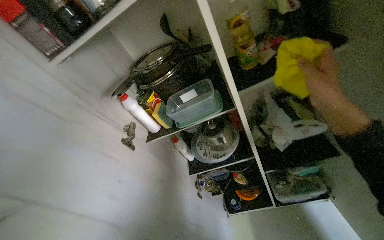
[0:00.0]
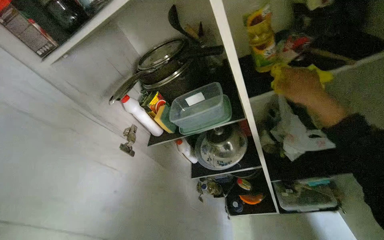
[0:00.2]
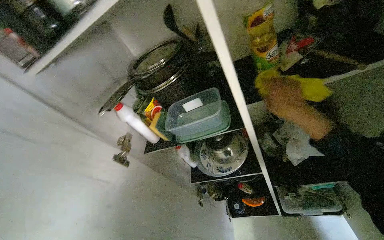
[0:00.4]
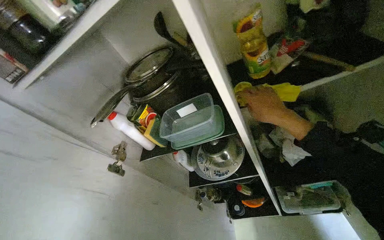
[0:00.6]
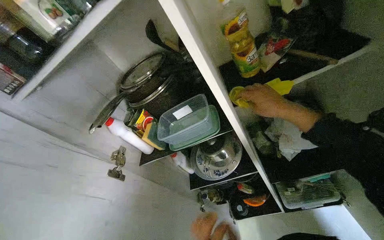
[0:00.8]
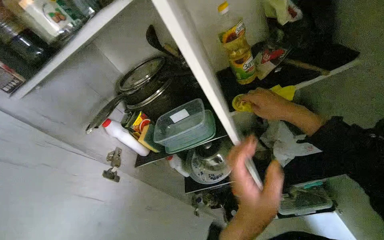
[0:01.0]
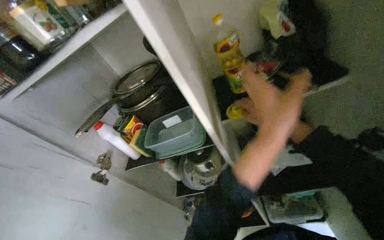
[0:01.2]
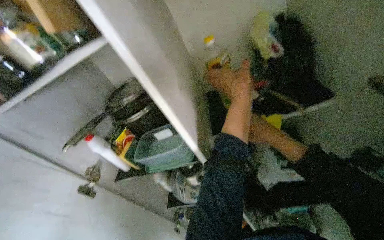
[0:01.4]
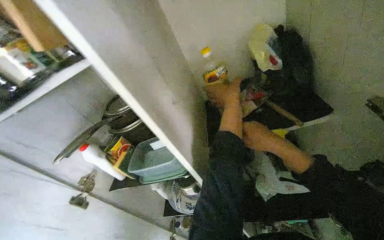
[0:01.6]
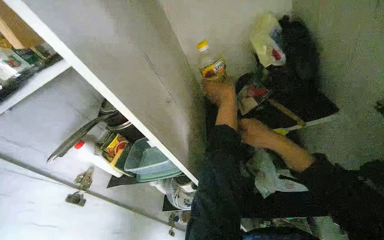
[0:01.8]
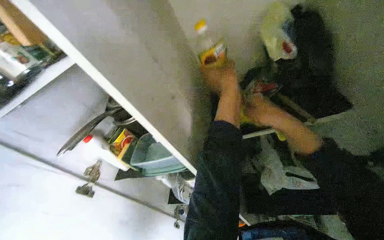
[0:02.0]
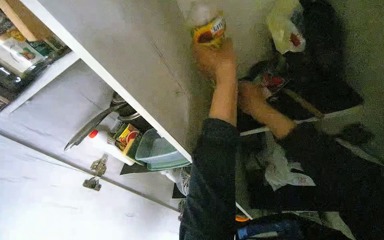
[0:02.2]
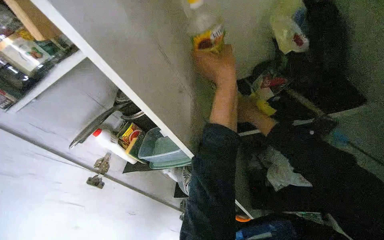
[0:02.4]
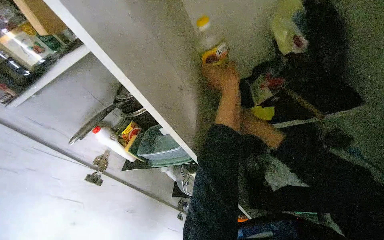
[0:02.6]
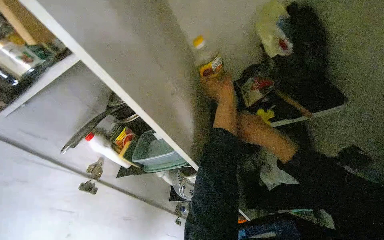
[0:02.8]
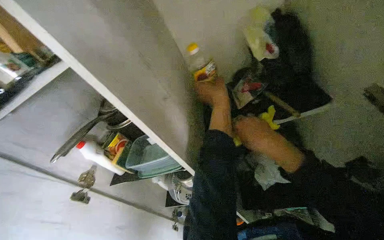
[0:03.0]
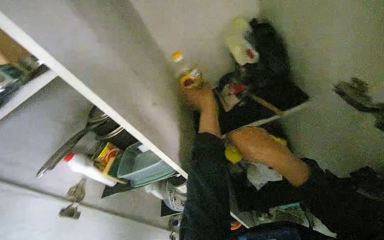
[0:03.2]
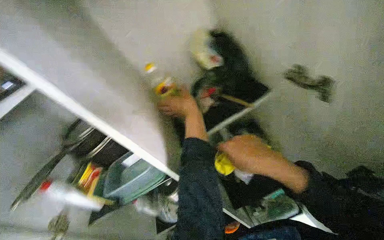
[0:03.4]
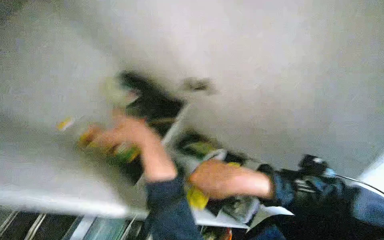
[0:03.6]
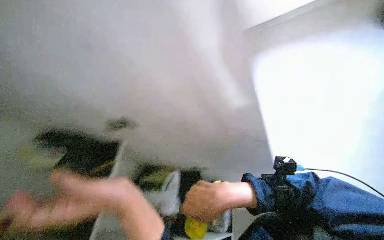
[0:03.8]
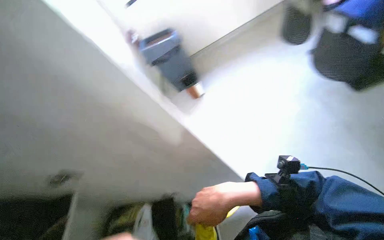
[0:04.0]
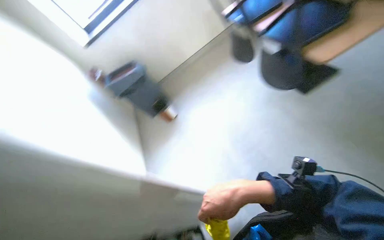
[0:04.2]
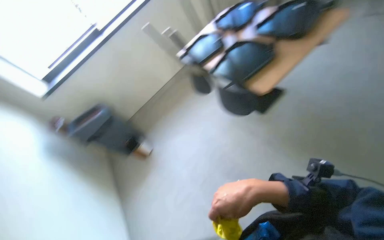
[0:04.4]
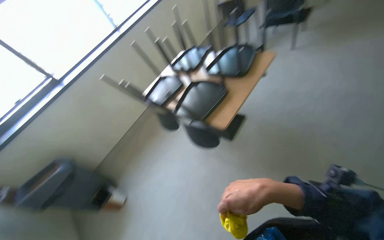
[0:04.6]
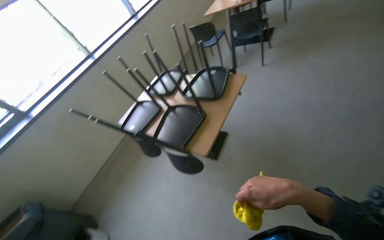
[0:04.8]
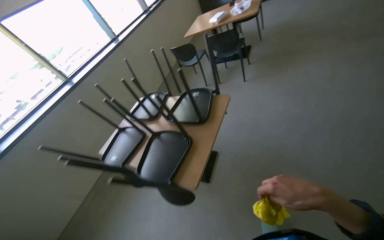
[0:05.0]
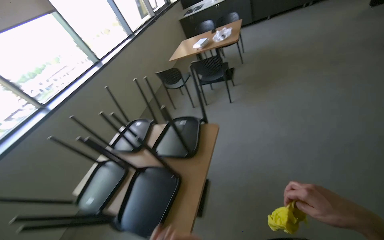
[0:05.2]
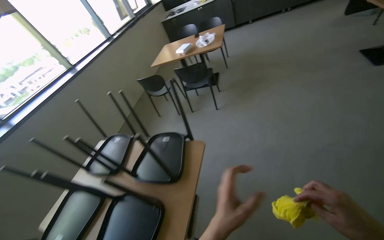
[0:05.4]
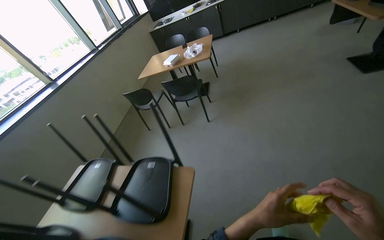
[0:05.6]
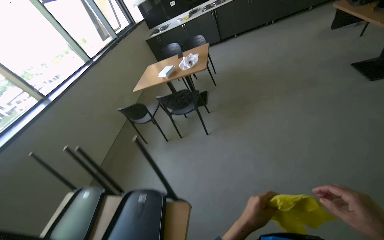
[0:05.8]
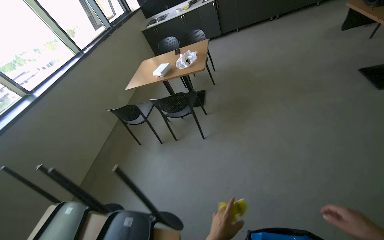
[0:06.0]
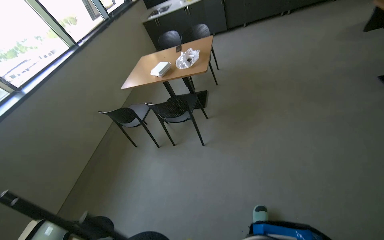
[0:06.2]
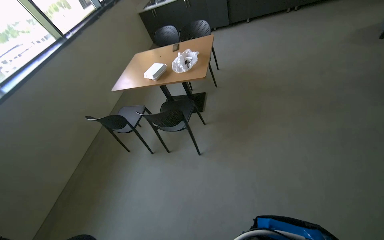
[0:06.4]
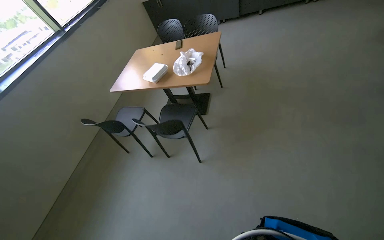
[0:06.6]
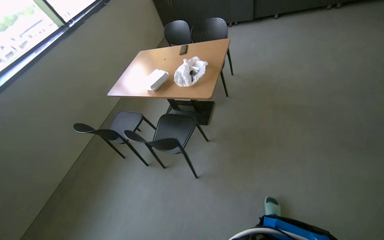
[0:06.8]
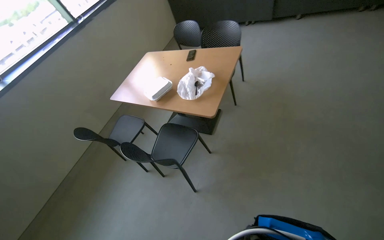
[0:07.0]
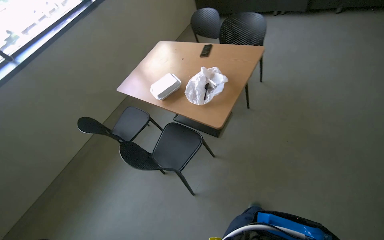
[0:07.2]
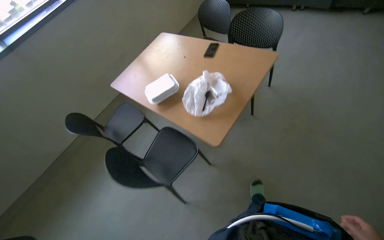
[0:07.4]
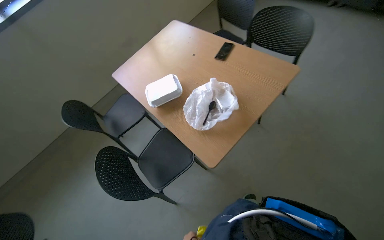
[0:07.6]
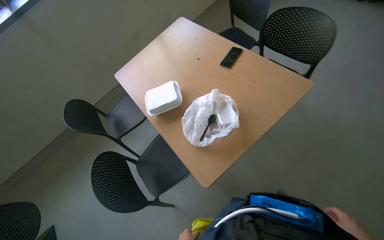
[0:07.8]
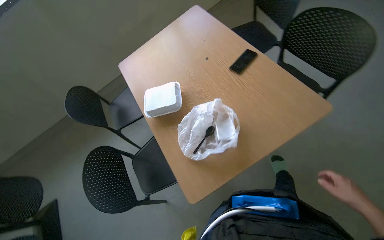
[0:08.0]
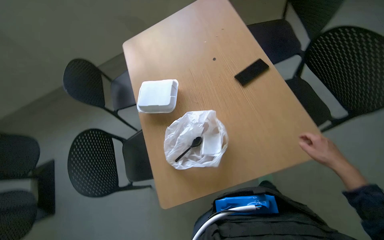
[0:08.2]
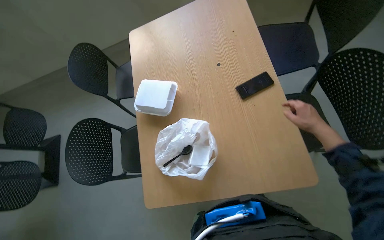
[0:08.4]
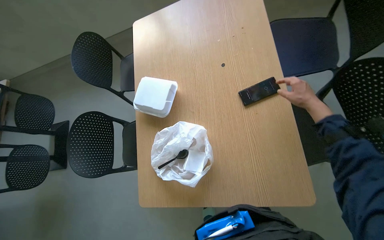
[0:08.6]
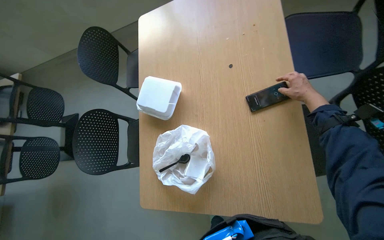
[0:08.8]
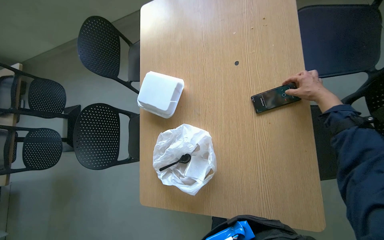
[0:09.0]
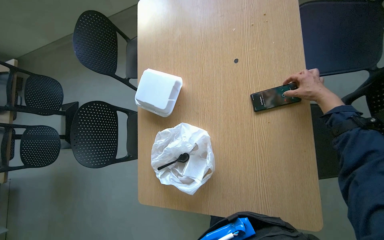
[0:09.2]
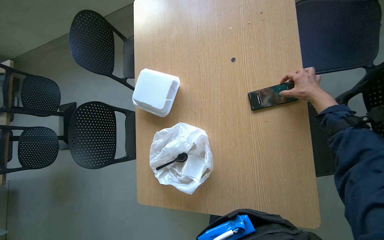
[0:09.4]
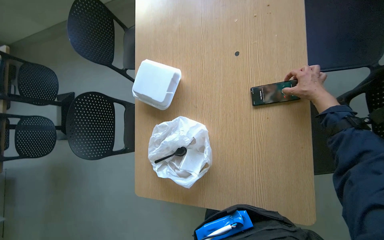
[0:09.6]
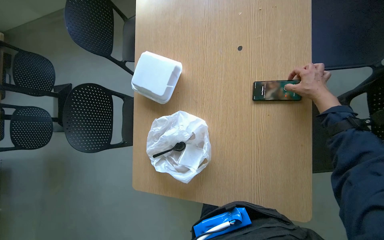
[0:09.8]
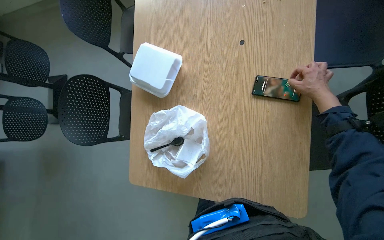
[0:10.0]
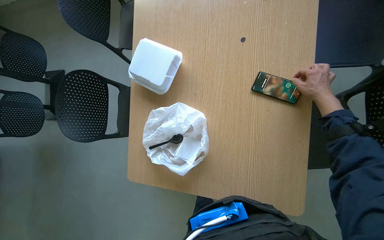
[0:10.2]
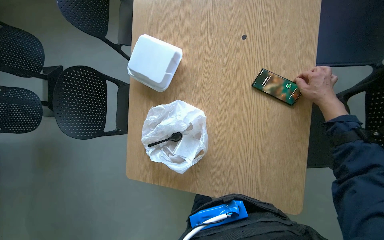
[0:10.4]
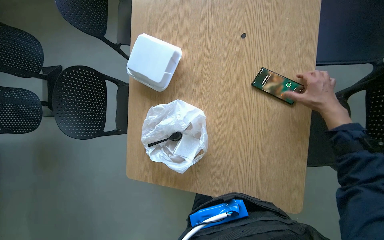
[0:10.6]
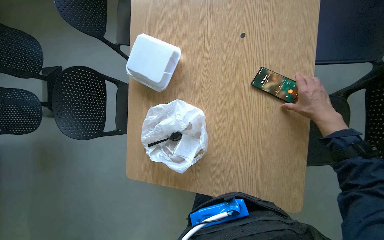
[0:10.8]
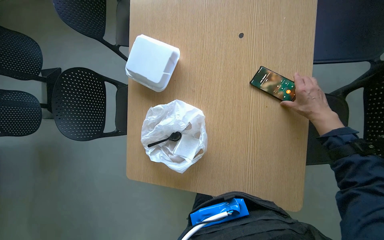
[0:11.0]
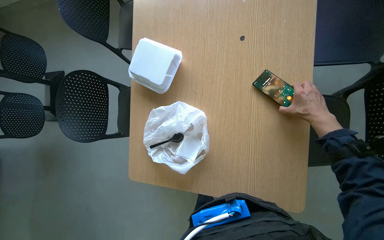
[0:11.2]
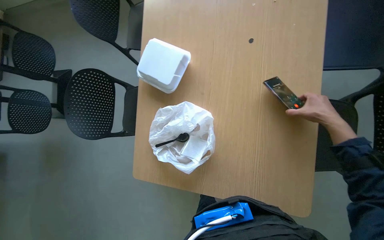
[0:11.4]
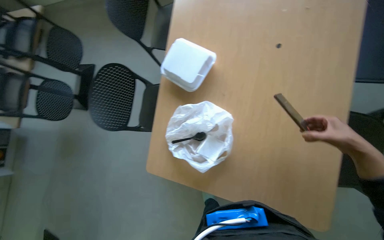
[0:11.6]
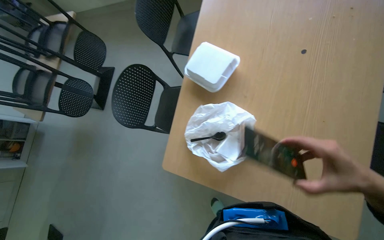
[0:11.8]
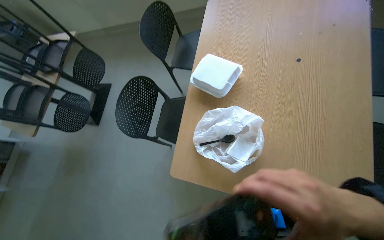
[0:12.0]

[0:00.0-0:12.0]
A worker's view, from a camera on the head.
Job: organizing items.
The whole recording: Cleaning and organizing kitchen cabinet. The worker cleans and organizes items, shelves, and the exterior of the kitchen cabinet.
0.0 to 1.6 s: The right hand goes nearer and farther, approximately 25 cm each way, reversing 2 times.
1.6 to 3.0 s: The right hand moves nearer to the camera, roughly 10 cm.
3.0 to 4.4 s: The head turns to the right by about 105 degrees. The view tilts about 45 degrees upward.
4.4 to 6.0 s: The camera travels some 1 m. The wearer looks some 40 degrees further to the right. The view tilts approximately 20 degrees upward.
6.0 to 7.6 s: The head travels approximately 1.5 m. The head rotates roughly 35 degrees to the left. The view tips downward by approximately 25 degrees.
7.6 to 9.0 s: The camera is carried roughly 70 cm. The head rotates some 40 degrees to the left. The view tips downward by approximately 30 degrees.
10.4 to 12.0 s: The camera pitches upward, by approximately 15 degrees. The right hand goes roughly 50 cm to the left, down the picture and nearer to the camera.

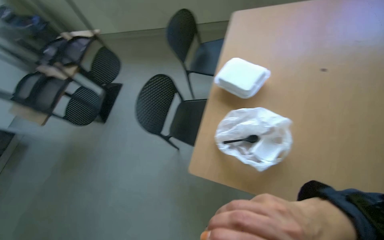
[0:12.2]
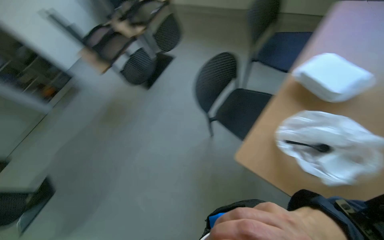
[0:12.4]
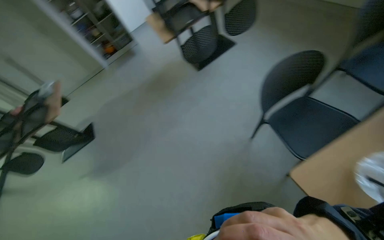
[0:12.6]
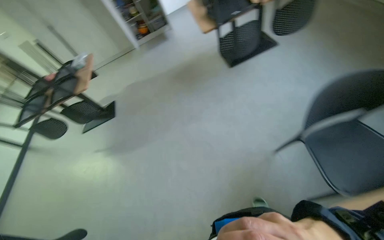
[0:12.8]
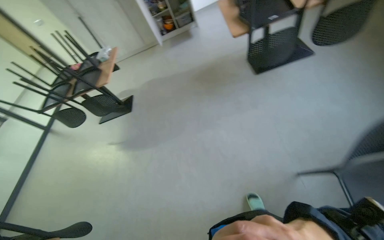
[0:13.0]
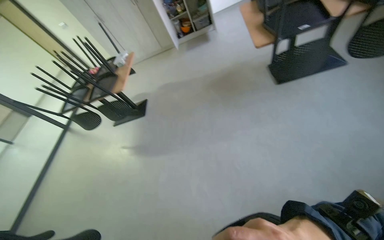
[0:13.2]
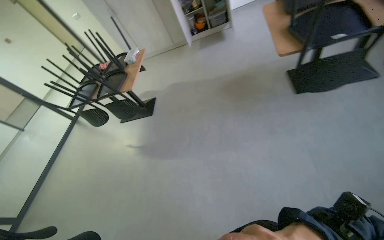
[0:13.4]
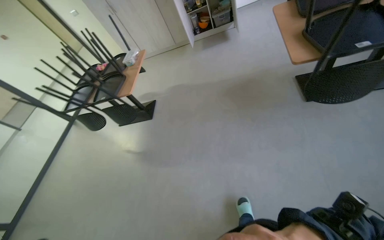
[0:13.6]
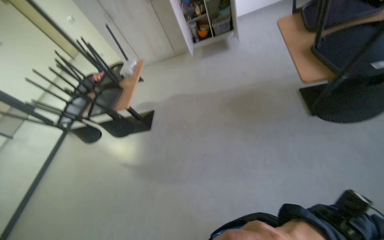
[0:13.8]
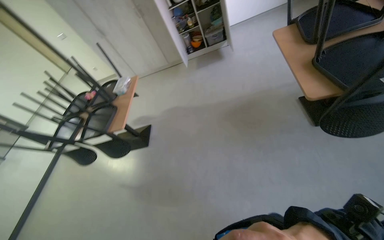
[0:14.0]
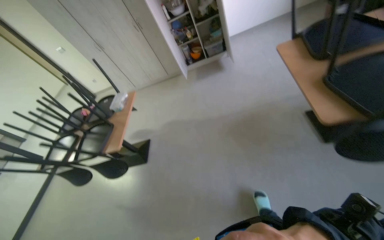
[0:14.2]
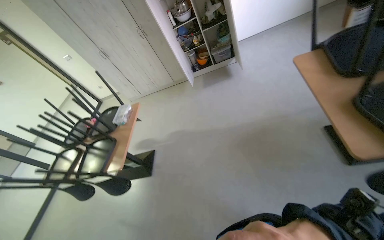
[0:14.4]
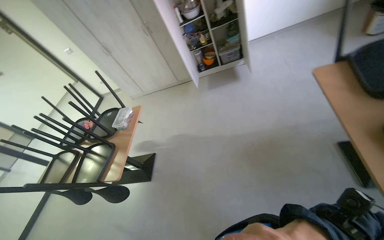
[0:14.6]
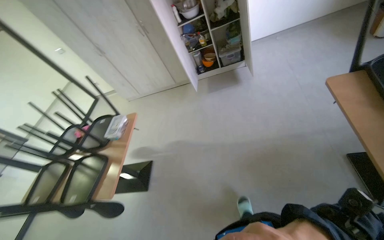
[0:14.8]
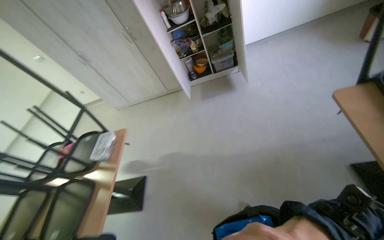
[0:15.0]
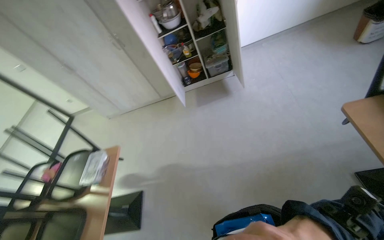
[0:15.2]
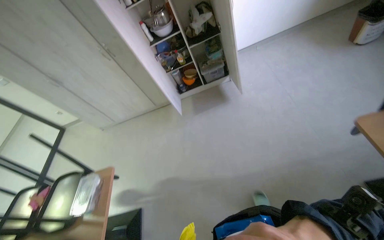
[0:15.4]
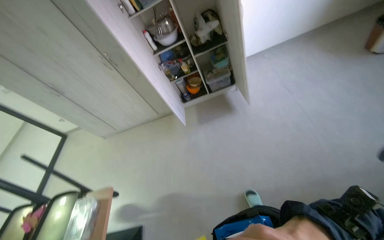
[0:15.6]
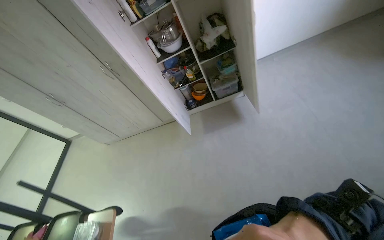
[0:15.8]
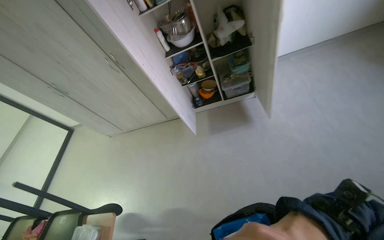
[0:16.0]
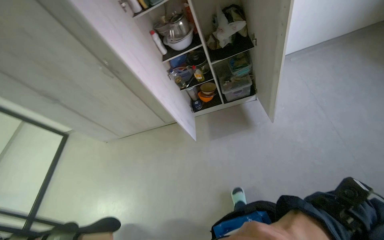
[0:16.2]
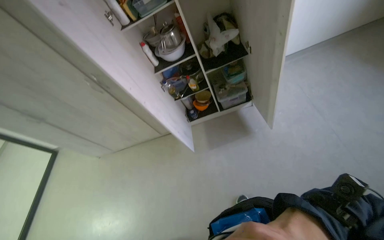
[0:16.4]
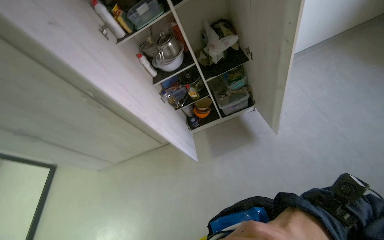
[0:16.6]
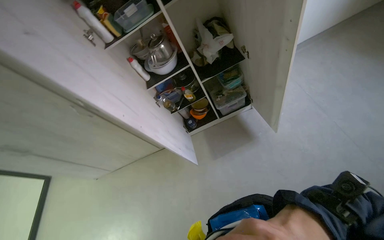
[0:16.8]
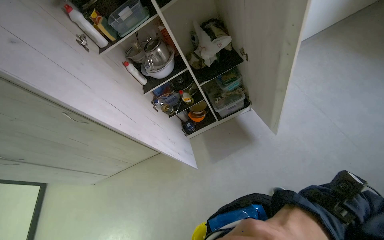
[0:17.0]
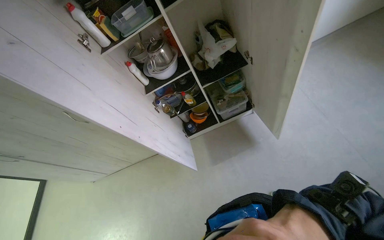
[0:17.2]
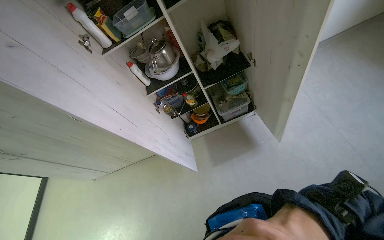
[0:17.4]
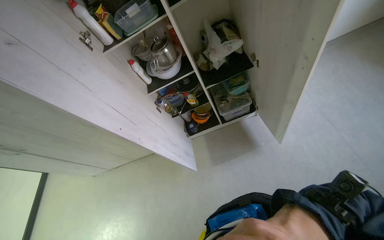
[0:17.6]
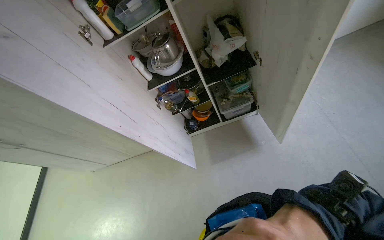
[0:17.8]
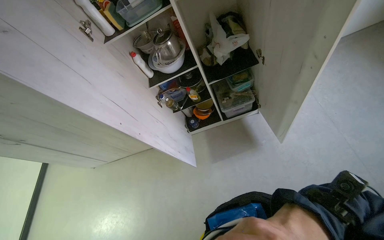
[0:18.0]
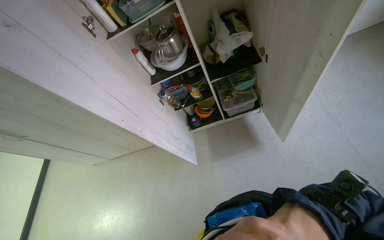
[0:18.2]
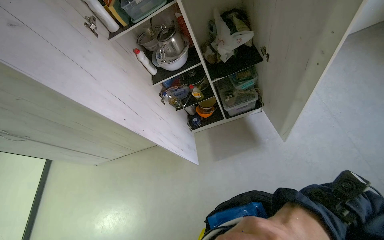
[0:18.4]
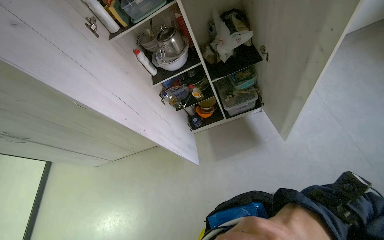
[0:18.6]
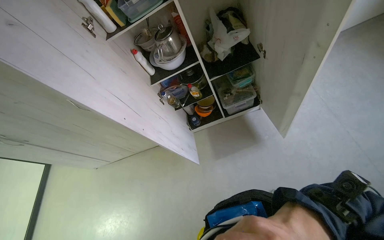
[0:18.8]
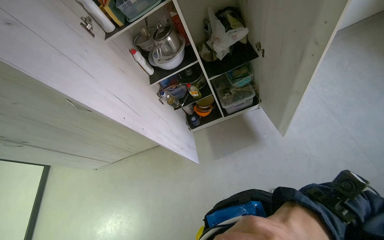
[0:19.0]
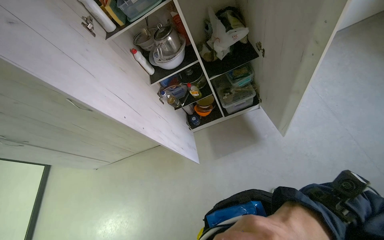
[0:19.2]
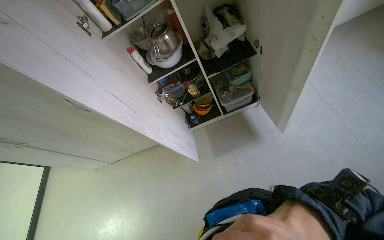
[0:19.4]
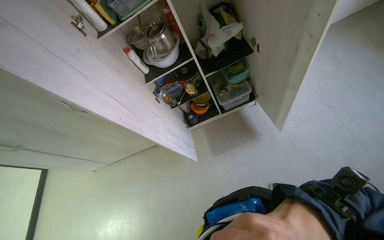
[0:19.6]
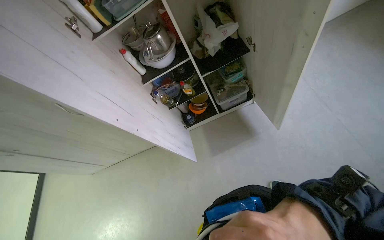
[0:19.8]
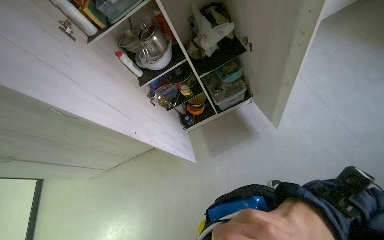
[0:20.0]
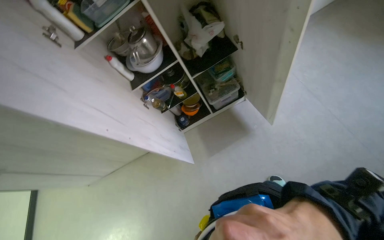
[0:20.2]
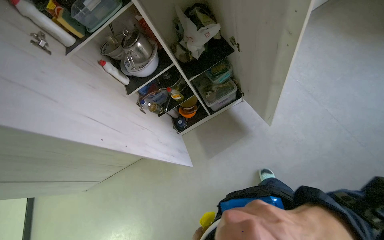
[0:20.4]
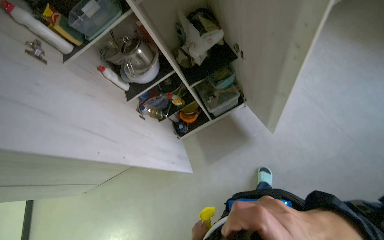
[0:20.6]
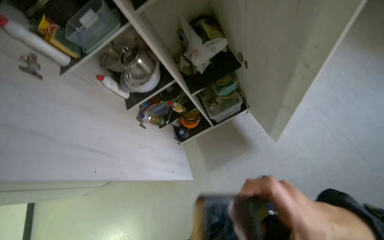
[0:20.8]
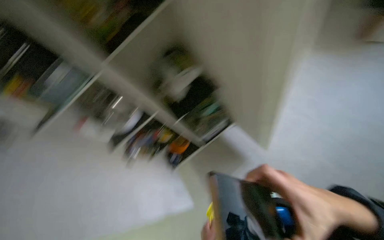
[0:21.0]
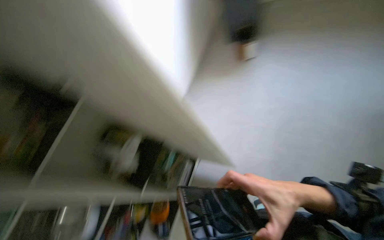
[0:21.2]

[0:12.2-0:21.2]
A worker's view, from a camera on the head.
Job: organizing items.
The whole recording: Cleaning and organizing kitchen cabinet. The worker cleans and organizes items, shelves, and the exterior of the kitchen cabinet.
12.2 to 13.8 s: The camera travels roughly 1 m. The wearer's head swings approximately 70 degrees to the left. The view tips downward by approximately 20 degrees.
13.8 to 15.2 s: The wearer moves about 1 m.
19.8 to 21.2 s: The head turns to the right by roughly 45 degrees. The view tilts about 20 degrees upward.
